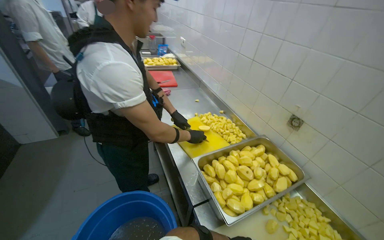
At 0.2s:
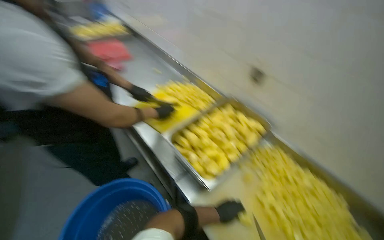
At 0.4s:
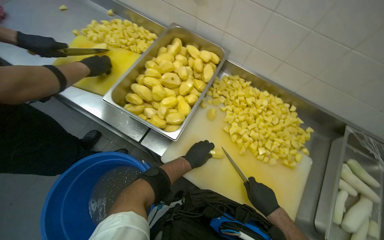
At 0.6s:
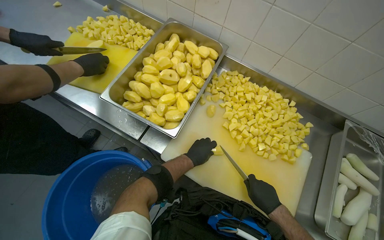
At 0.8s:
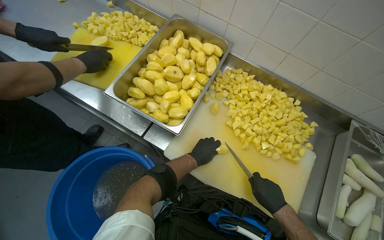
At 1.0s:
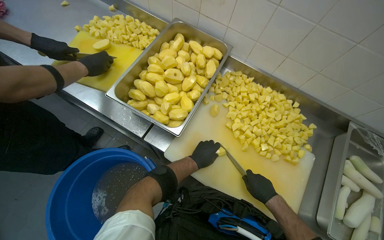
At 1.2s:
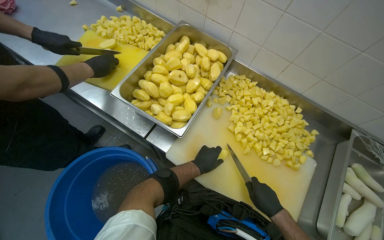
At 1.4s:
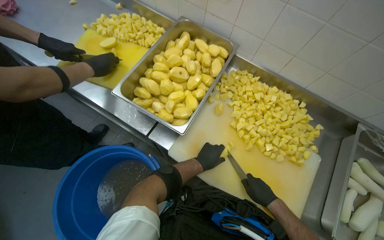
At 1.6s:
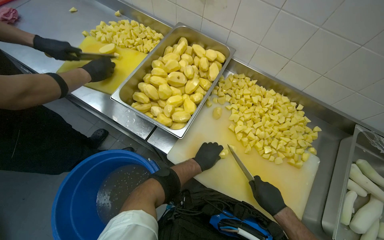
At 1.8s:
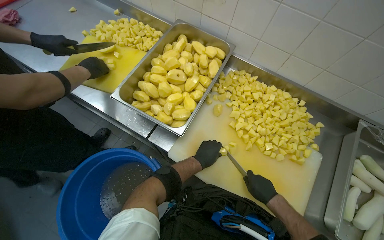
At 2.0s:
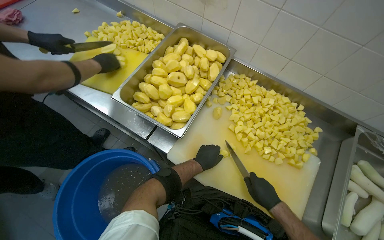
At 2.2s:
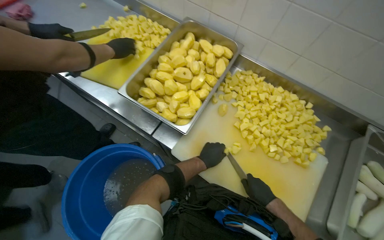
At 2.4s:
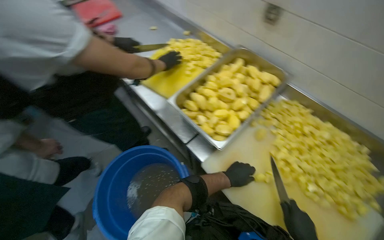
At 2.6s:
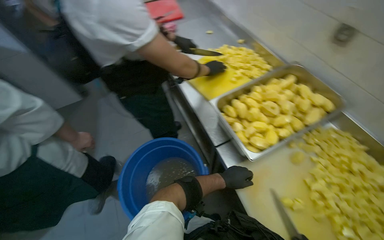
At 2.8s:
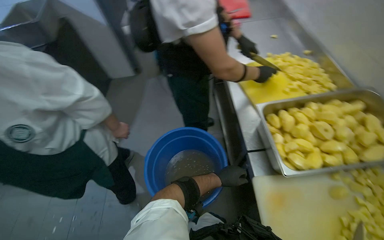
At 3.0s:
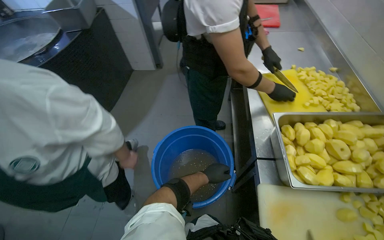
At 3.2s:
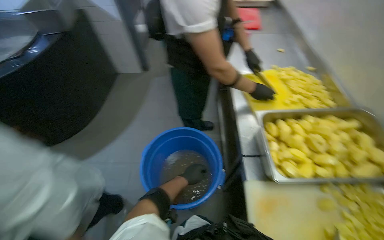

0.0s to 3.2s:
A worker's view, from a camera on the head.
Job: preparing food.
The whole recording: Cutting potatoes into pieces. The worker cuts peeled potatoes into smaller pieces on a cutting board.
0.0s to 1.6s: The wearer looks roughly 35 degrees further to the right. The view tips downward by about 30 degrees.
1.6s to 3.2s: The wearer looks roughly 60 degrees further to the left.

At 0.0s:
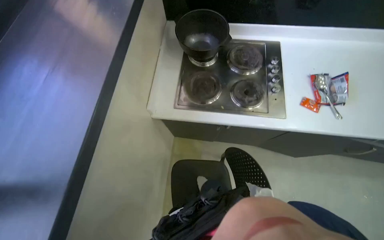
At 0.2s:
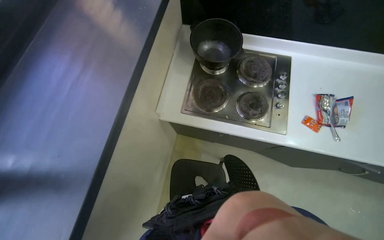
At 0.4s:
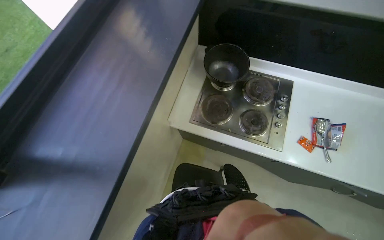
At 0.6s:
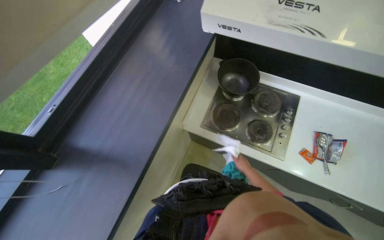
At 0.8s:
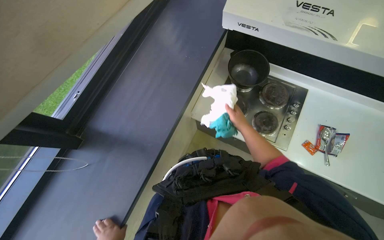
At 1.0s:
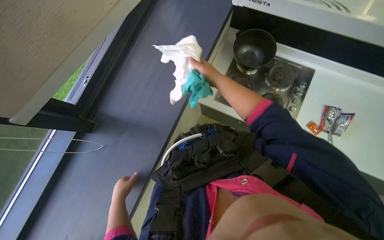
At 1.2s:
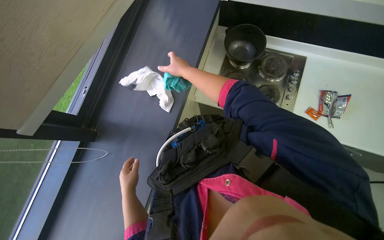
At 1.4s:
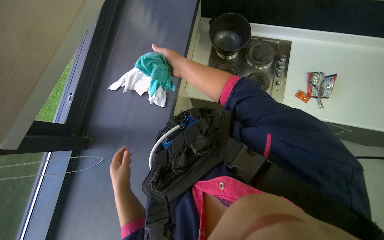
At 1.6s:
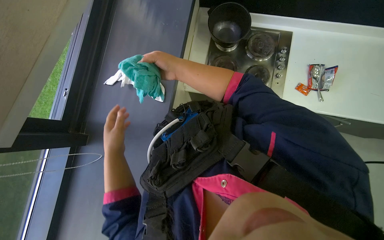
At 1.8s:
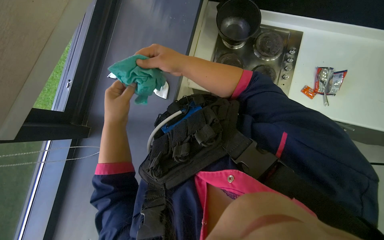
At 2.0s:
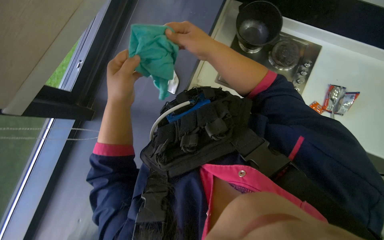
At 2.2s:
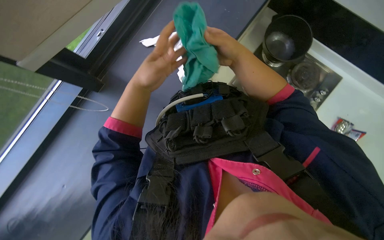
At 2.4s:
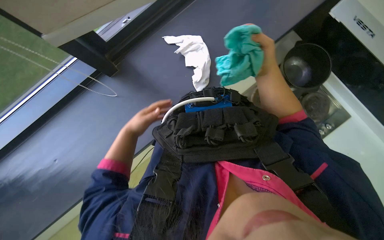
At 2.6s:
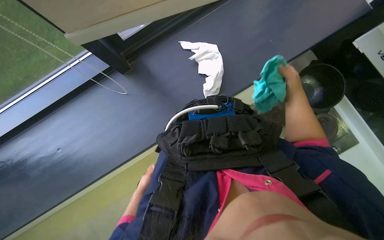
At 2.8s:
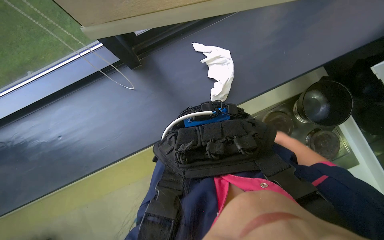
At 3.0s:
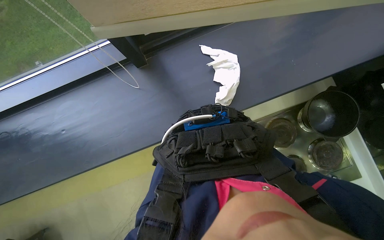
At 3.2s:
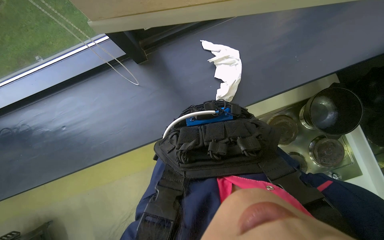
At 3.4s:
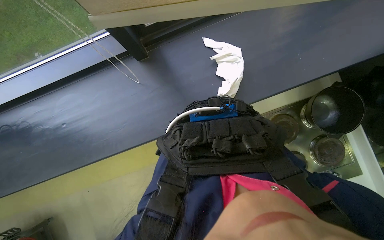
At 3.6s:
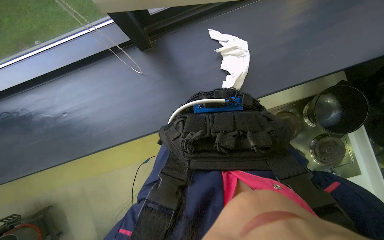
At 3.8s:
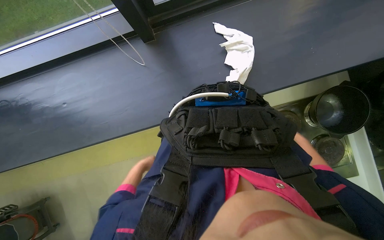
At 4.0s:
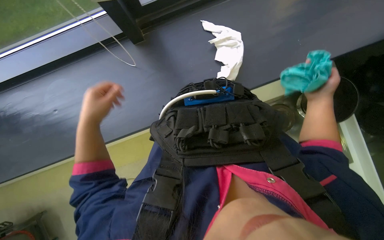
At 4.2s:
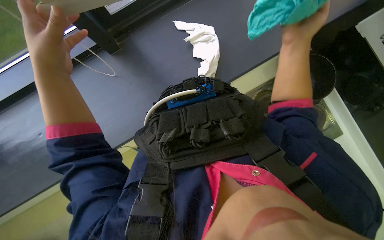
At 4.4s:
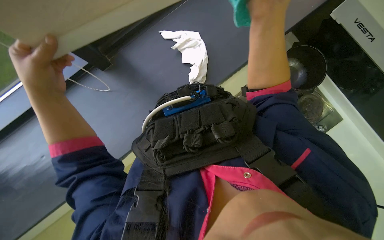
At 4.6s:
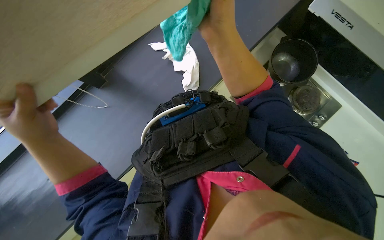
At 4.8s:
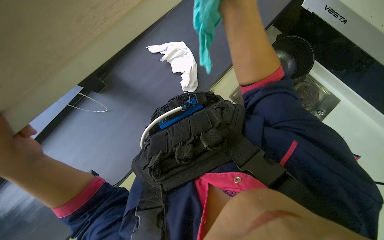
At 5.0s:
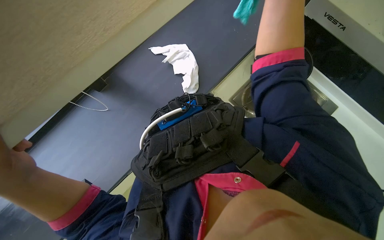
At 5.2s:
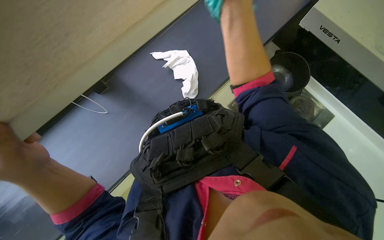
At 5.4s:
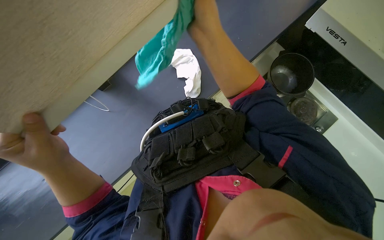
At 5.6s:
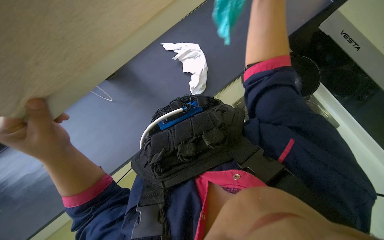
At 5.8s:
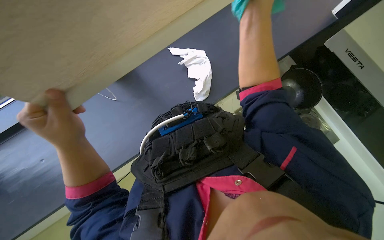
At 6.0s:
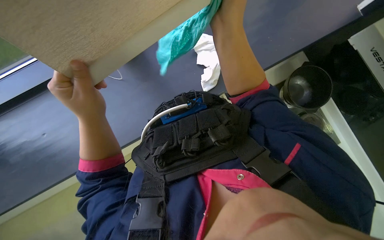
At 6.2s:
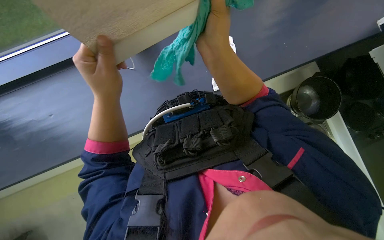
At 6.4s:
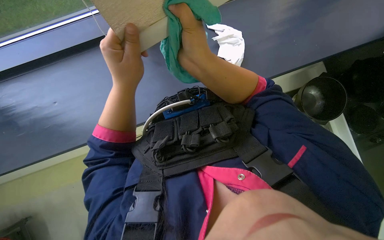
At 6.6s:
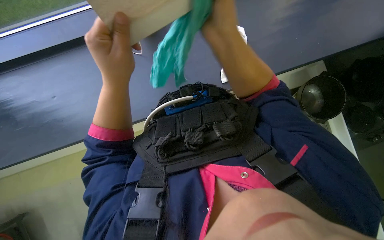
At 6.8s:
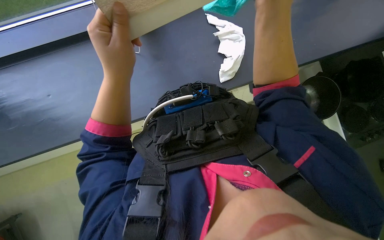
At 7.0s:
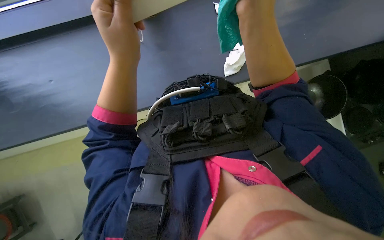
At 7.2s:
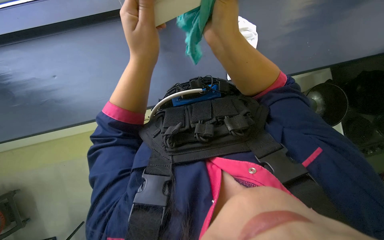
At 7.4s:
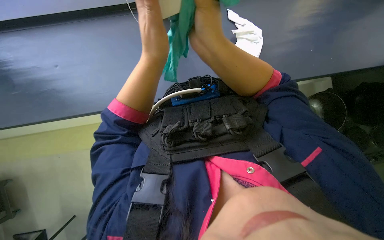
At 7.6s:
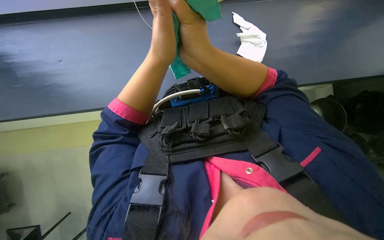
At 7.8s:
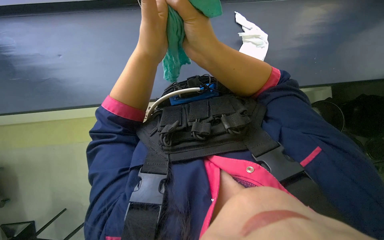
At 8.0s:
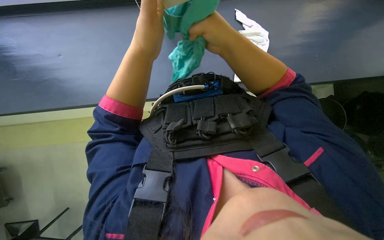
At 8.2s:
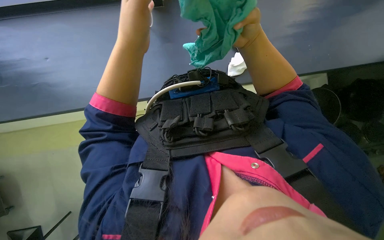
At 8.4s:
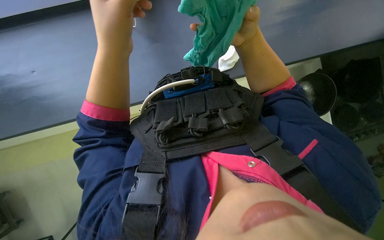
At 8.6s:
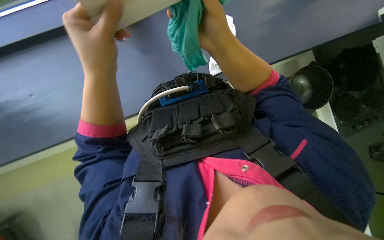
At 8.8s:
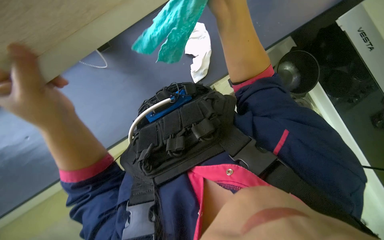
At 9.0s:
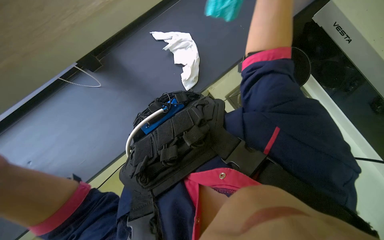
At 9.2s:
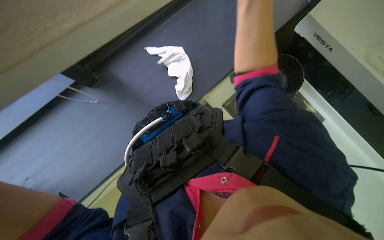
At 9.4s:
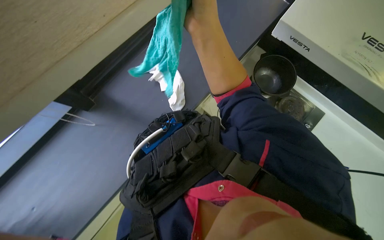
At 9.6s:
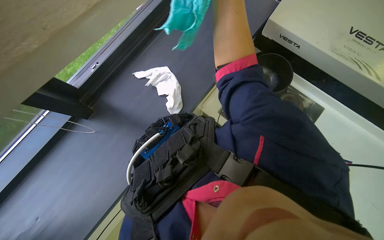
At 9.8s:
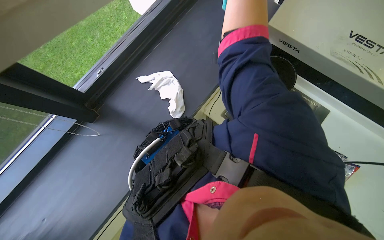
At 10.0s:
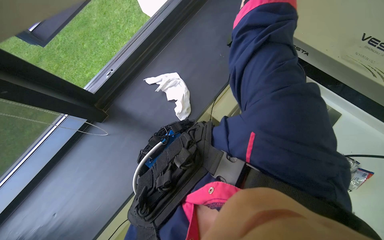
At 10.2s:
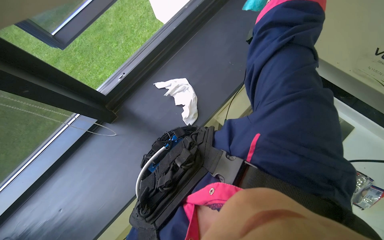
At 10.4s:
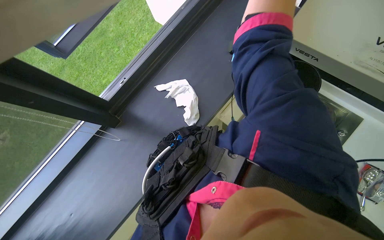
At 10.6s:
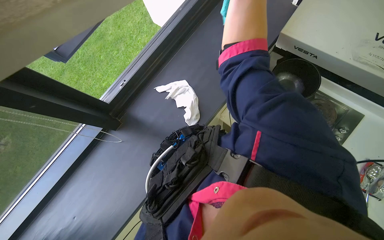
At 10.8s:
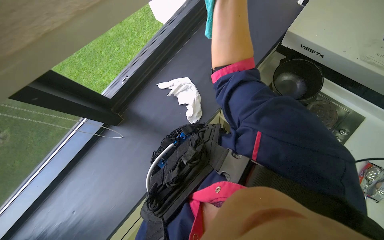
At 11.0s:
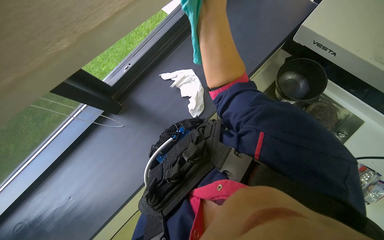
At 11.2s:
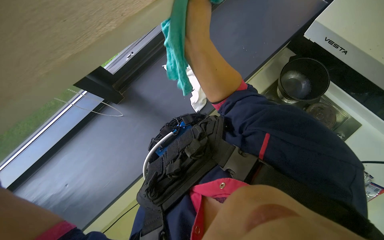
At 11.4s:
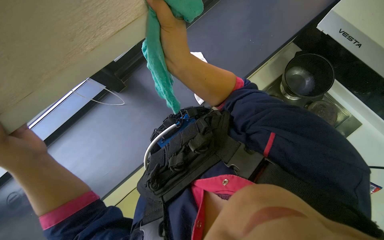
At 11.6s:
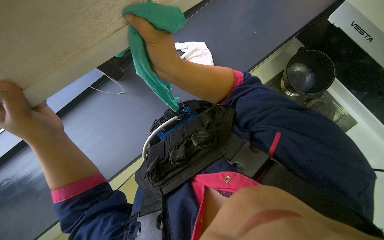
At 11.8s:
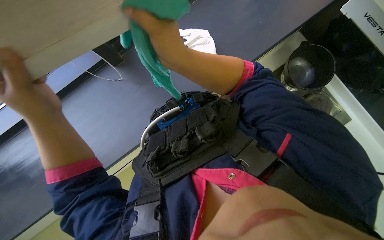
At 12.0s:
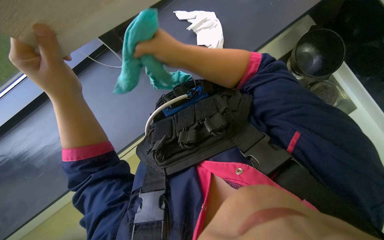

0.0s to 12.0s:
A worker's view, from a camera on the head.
Job: cleaning kitchen.
The whole recording: Wiping kitchen area surfaces. The worker wipes various kitchen surfaces including cabinets, counter, window frame, and blinds chain.
1.6s to 3.0s: The scene turns some 55 degrees clockwise in the picture.
4.4s to 6.0s: The left hand shifts some 10 cm to the right, and travels down the picture and back again, about 10 cm each way. Meanwhile the right hand moves up and down the picture over approximately 10 cm, changing direction 3 times.
6.0s to 7.6s: The right hand is displaced down the picture and to the left by roughly 15 cm, and travels farther from the camera and back again, about 15 cm each way, while the left hand shifts approximately 10 cm up the picture and to the right.
7.6s to 9.0s: The right hand shifts some 30 cm to the right and up the picture.
9.0s to 10.4s: The view tips upward by some 10 degrees.
10.4s to 12.0s: The view tilts about 20 degrees downward.

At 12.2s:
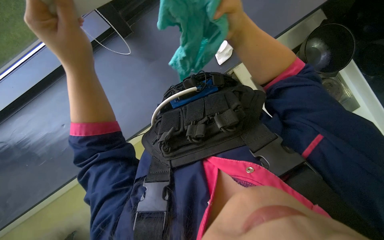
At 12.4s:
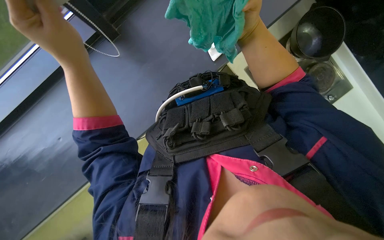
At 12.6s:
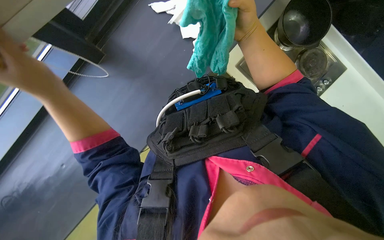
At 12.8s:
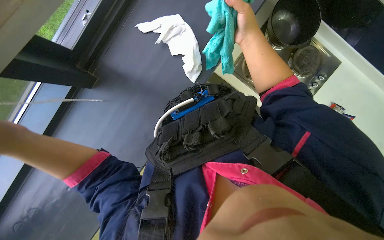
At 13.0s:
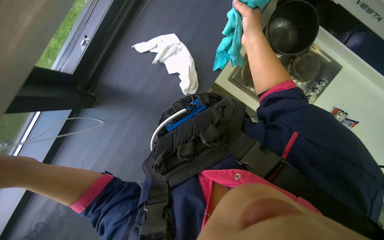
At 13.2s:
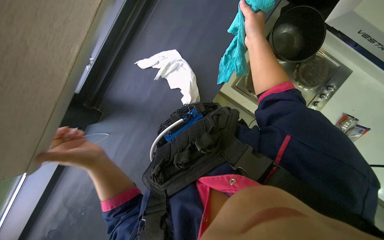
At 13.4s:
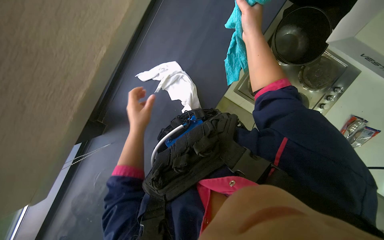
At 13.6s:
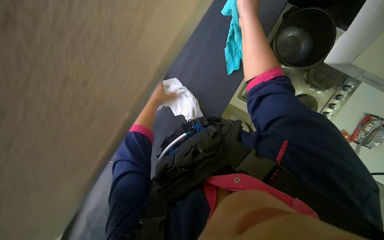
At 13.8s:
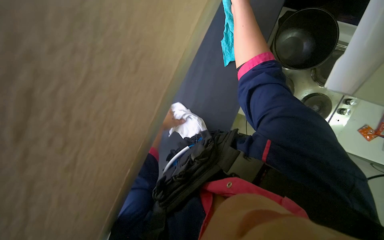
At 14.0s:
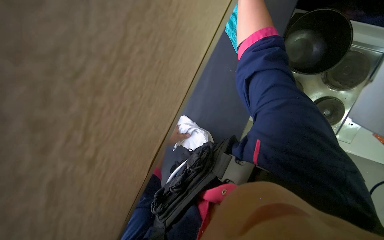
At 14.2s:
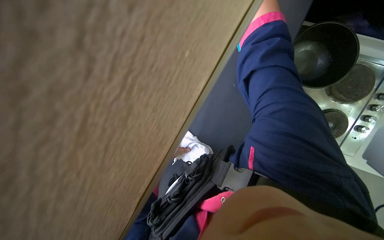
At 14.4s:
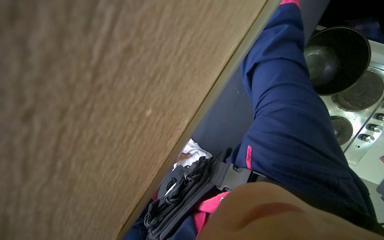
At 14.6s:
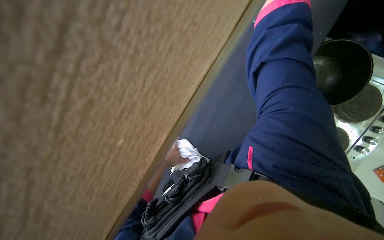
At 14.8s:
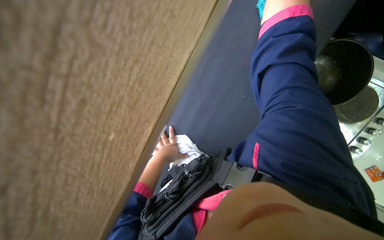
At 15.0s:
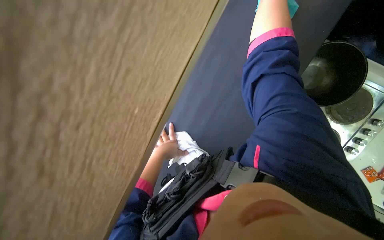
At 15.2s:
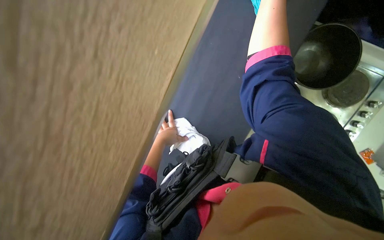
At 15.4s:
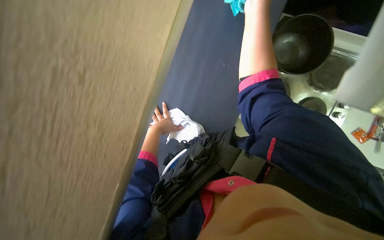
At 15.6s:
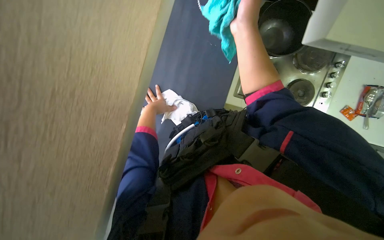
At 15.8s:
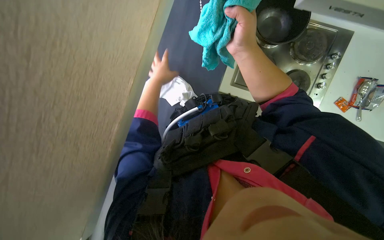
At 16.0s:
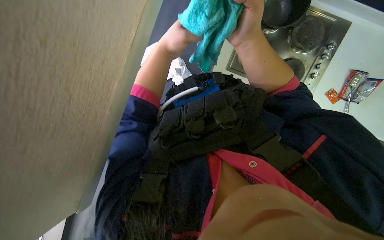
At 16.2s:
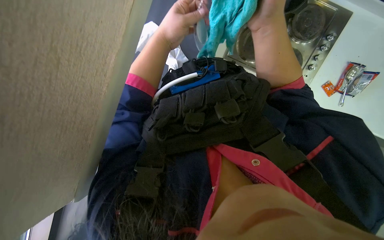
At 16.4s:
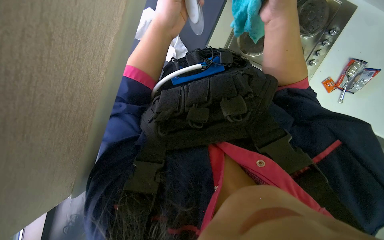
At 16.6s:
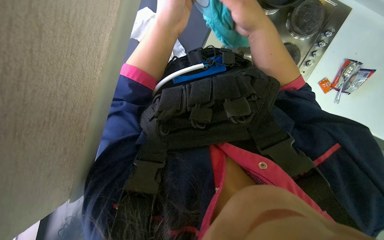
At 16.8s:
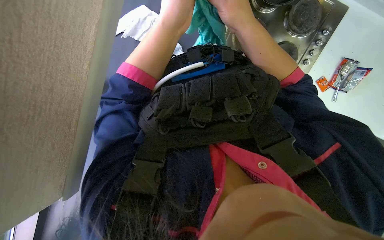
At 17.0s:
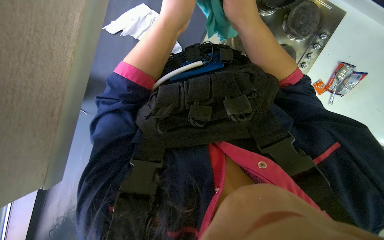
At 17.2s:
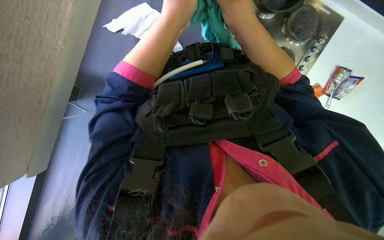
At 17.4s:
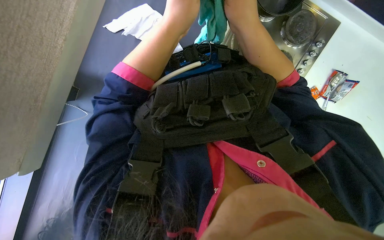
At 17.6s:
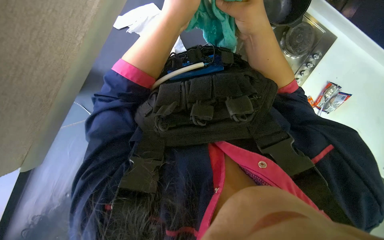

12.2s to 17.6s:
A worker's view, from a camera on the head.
Job: cleaning kitchen.
The whole recording: Wiping kitchen area surfaces. The worker wipes various kitchen surfaces including cabinets, counter, window frame, and blinds chain.
12.2s to 13.6s: The view tips upward by roughly 25 degrees. The right hand goes about 15 cm up the picture.
15.0s to 16.2s: The left hand goes some 20 cm up the picture.
16.2s to 17.6s: The hands are busy where they are.
